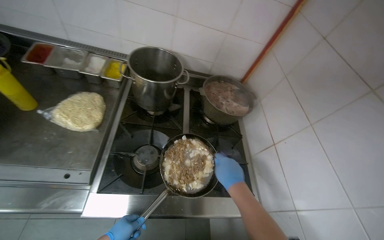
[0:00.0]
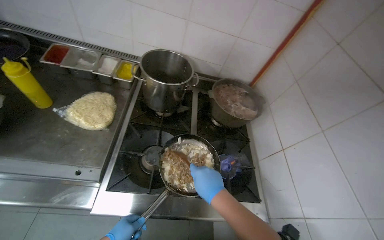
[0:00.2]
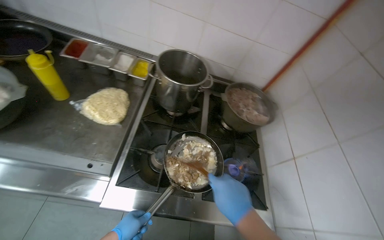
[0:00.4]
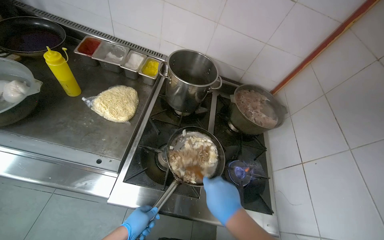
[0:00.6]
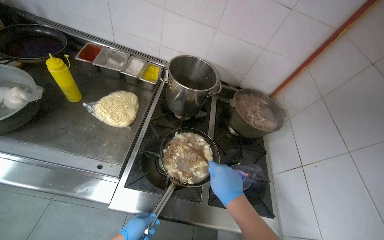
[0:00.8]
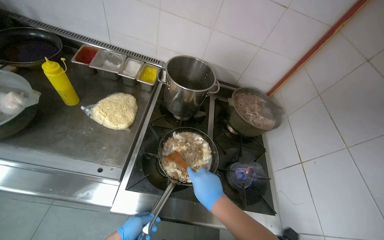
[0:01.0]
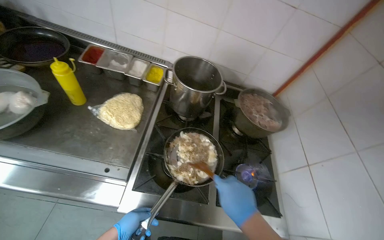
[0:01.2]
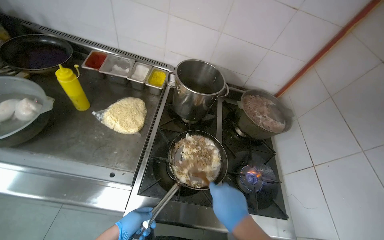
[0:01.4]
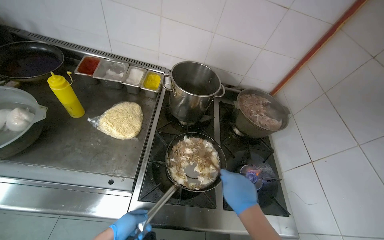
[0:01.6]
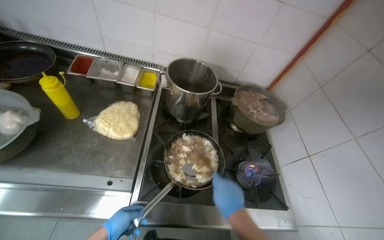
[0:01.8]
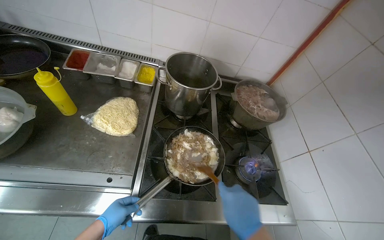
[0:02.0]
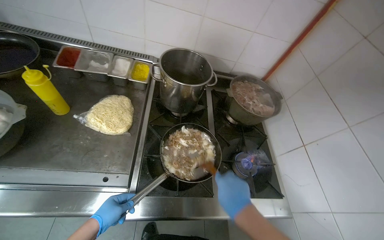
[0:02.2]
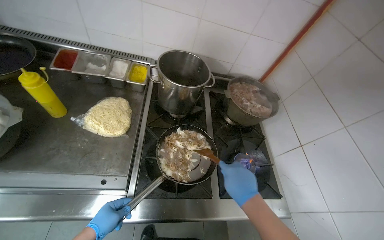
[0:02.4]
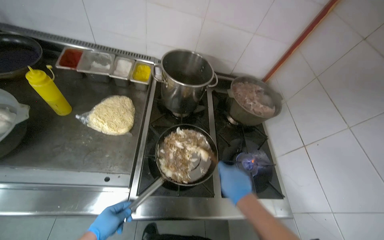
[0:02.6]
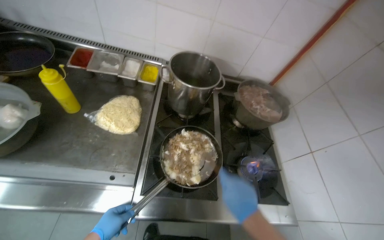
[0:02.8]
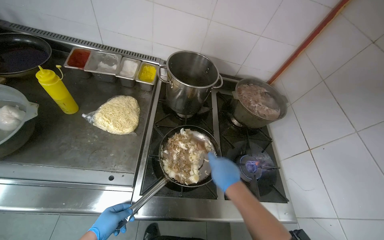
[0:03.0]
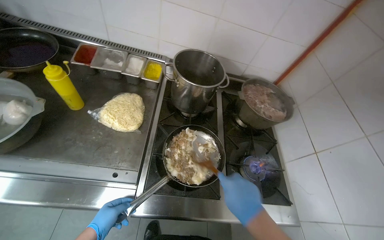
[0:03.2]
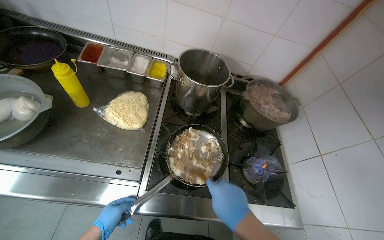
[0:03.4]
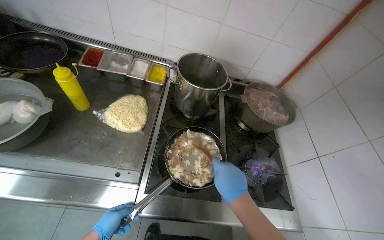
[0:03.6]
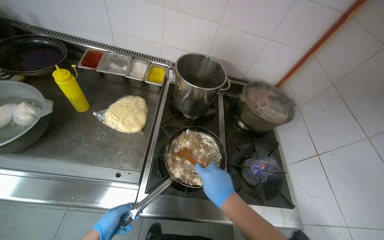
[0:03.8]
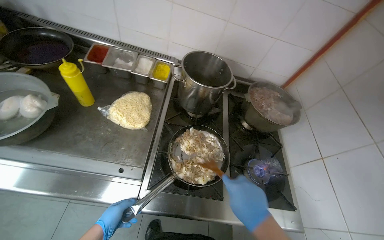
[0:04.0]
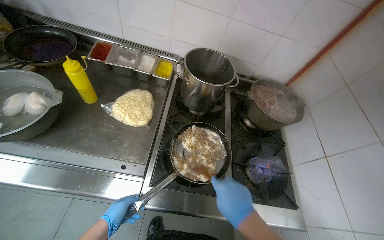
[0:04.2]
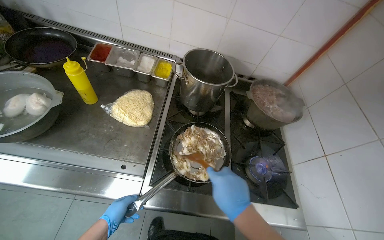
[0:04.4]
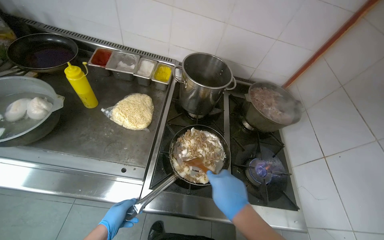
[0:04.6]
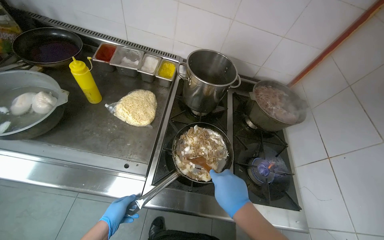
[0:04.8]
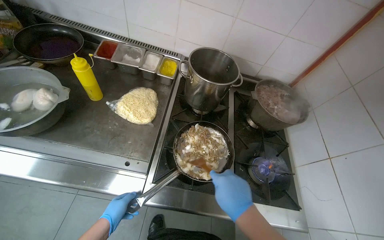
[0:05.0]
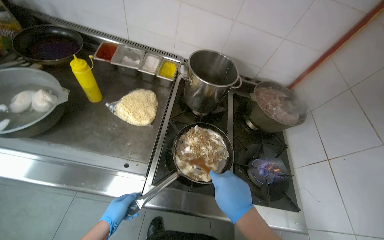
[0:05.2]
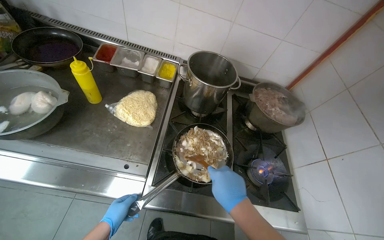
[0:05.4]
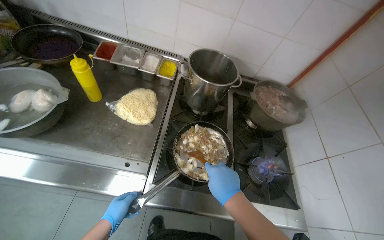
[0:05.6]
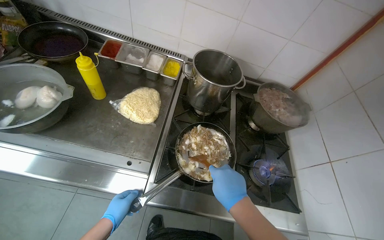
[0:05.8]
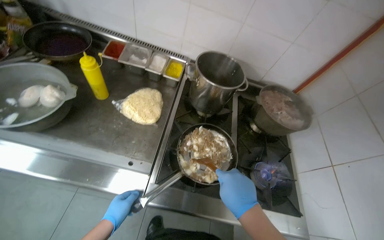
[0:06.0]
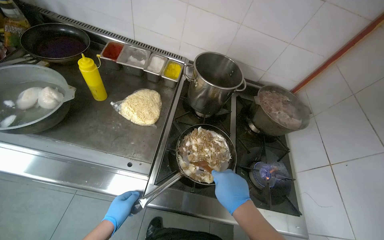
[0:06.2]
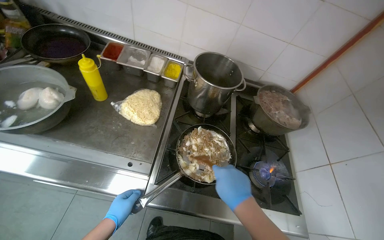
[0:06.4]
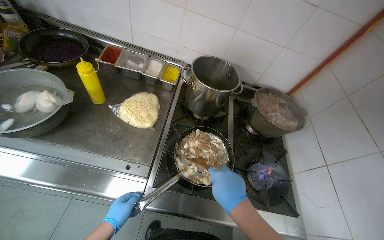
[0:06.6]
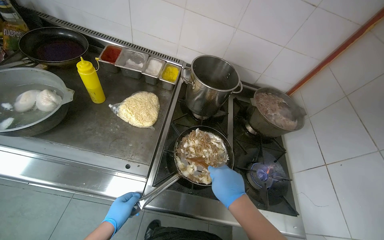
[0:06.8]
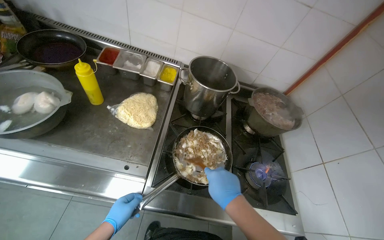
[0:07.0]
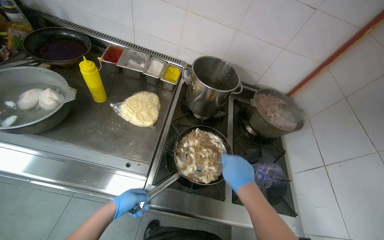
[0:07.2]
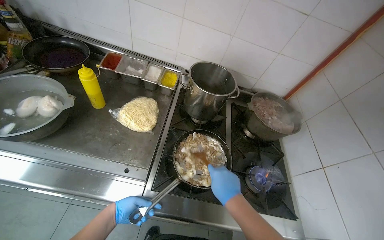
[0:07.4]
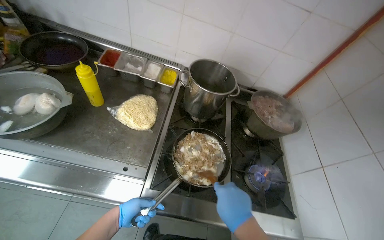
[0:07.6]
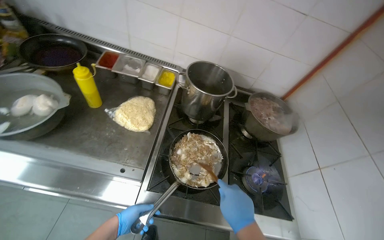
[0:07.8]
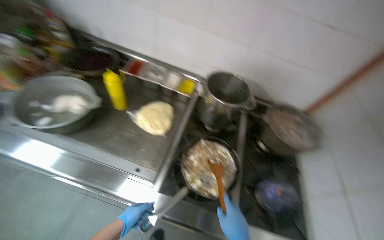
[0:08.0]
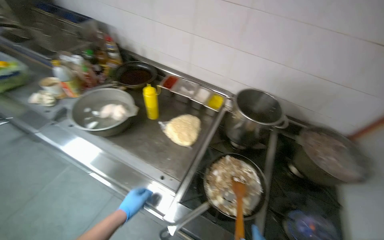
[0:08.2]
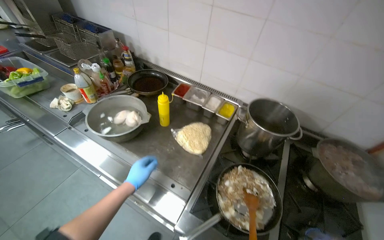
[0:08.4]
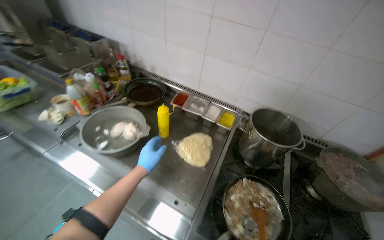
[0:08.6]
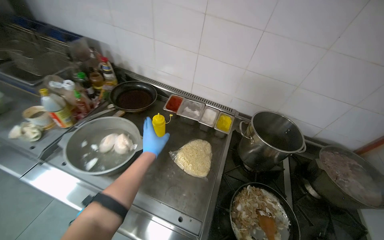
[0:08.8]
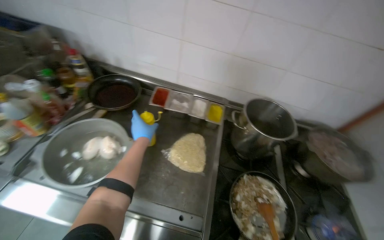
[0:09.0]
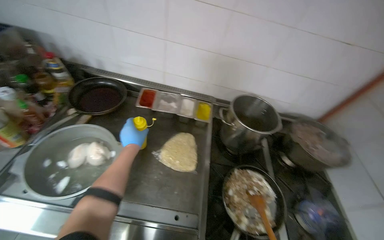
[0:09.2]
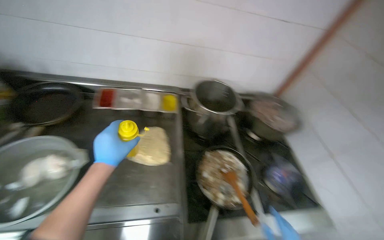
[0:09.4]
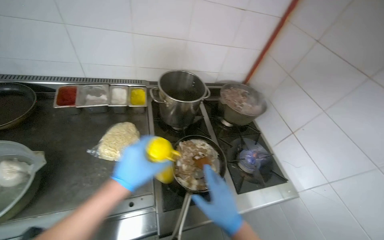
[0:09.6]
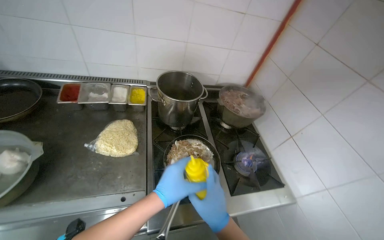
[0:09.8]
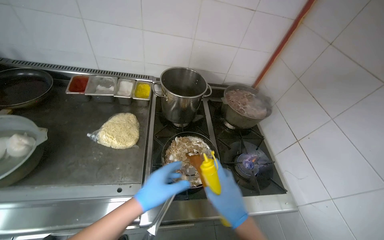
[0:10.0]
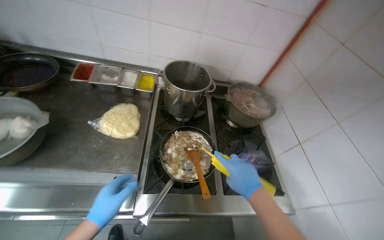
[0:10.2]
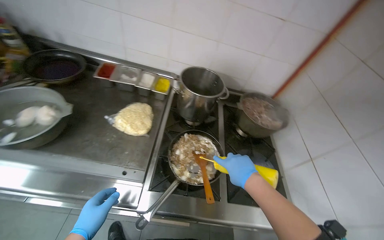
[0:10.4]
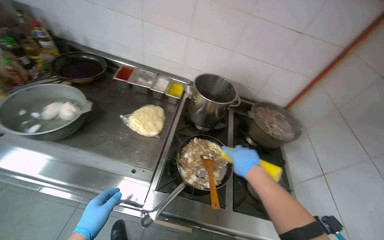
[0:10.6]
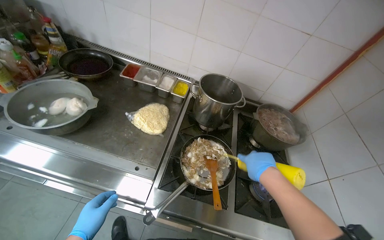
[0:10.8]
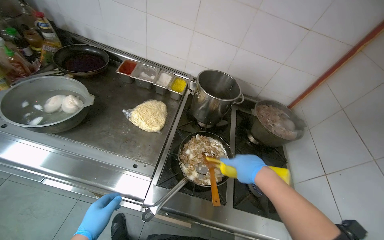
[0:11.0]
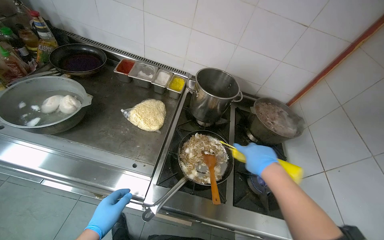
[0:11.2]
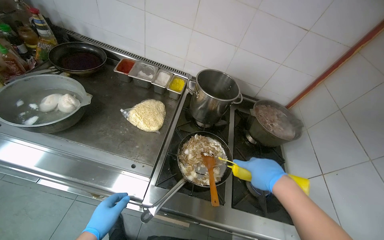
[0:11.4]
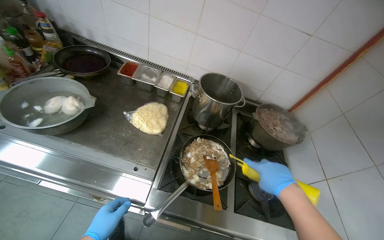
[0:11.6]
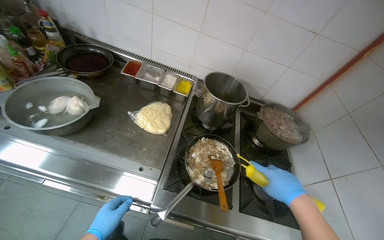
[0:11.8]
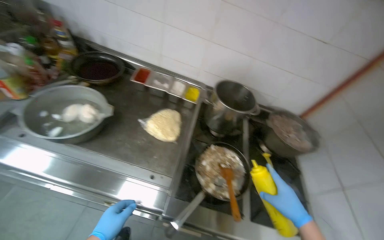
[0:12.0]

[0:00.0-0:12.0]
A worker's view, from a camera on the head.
Job: cooking food.
The whole recording: Adding and stirring meat in pan. The worker adds cooked meat to a pan and stirs it with other ingredients on the stove.
0:01.6 to 0:03.0: The hands are busy where they are.
0:04.4 to 0:06.0: The hands are busy where they are.
0:06.0 to 0:07.6: The left hand shifts roughly 10 cm farther from the camera.
0:07.6 to 0:09.0: The left hand heads up the picture, covering about 50 cm.

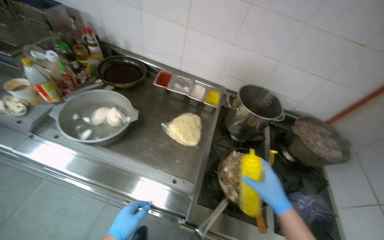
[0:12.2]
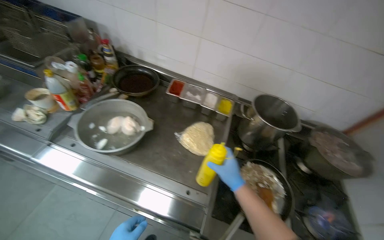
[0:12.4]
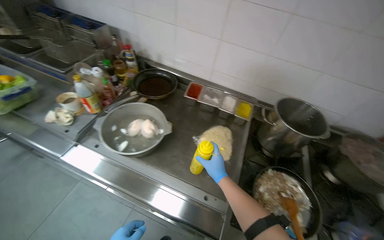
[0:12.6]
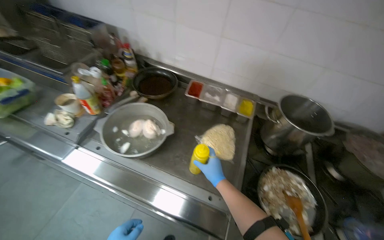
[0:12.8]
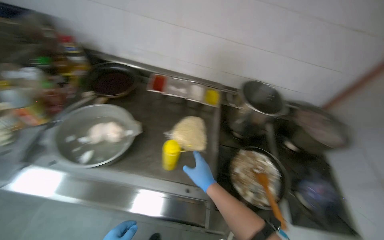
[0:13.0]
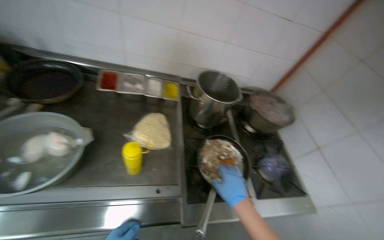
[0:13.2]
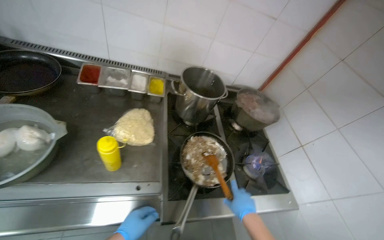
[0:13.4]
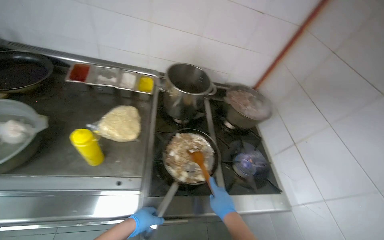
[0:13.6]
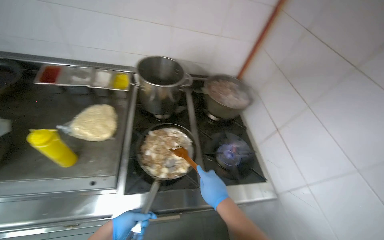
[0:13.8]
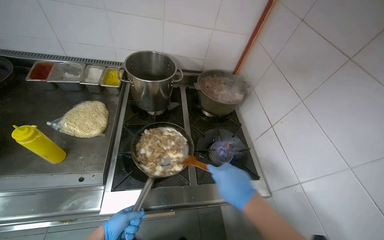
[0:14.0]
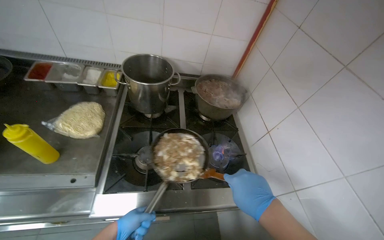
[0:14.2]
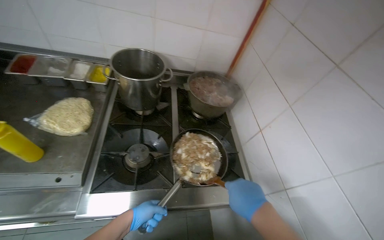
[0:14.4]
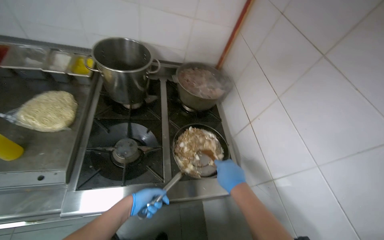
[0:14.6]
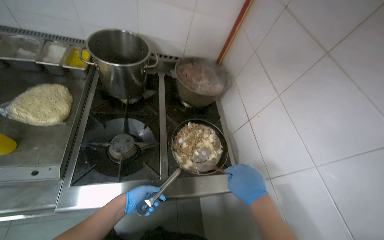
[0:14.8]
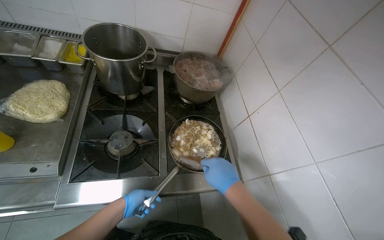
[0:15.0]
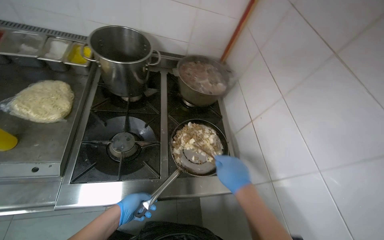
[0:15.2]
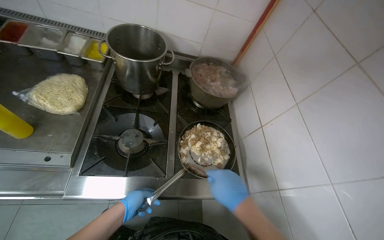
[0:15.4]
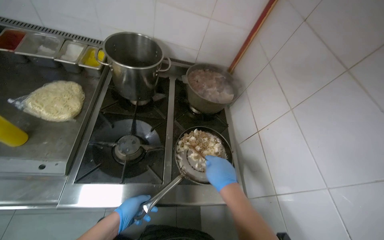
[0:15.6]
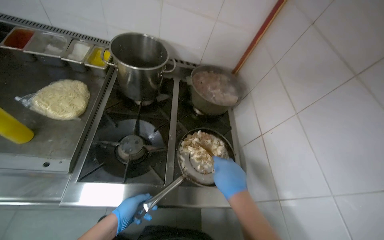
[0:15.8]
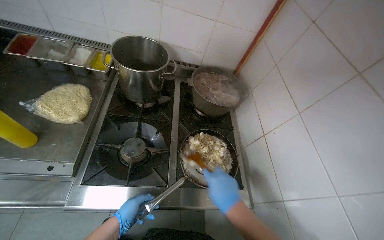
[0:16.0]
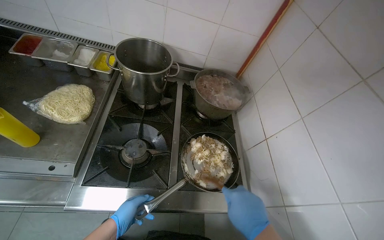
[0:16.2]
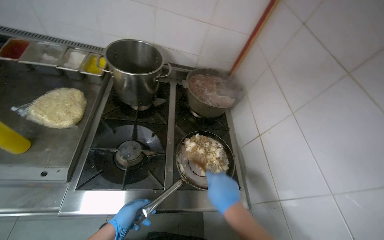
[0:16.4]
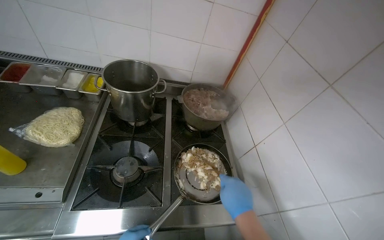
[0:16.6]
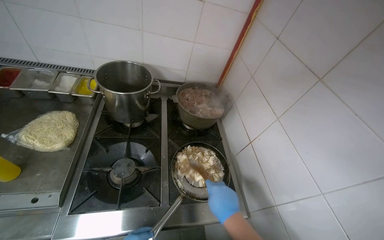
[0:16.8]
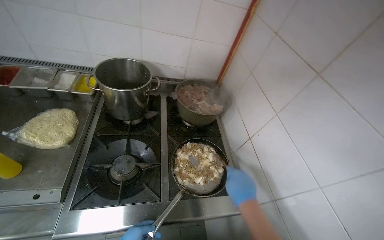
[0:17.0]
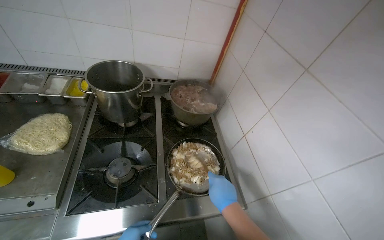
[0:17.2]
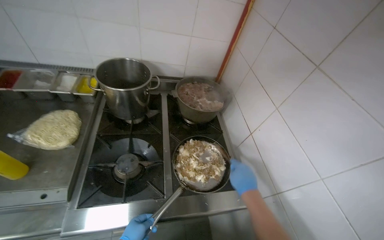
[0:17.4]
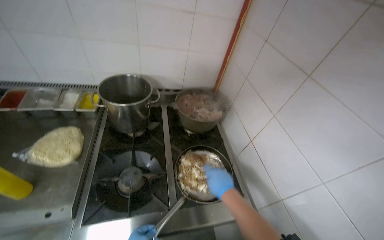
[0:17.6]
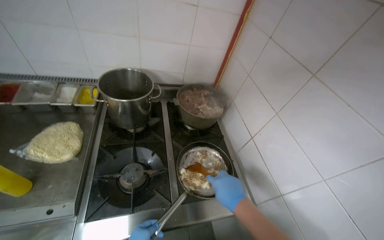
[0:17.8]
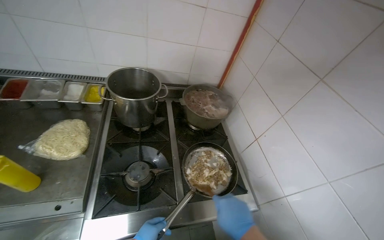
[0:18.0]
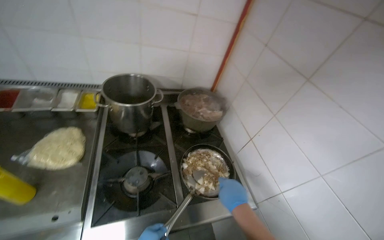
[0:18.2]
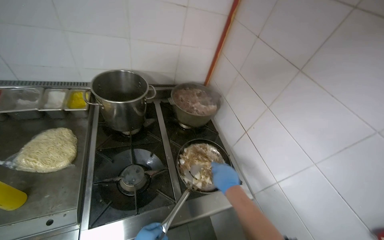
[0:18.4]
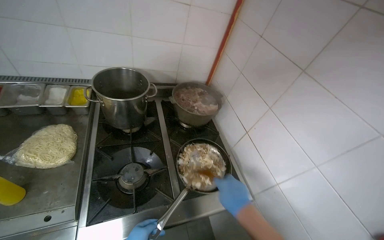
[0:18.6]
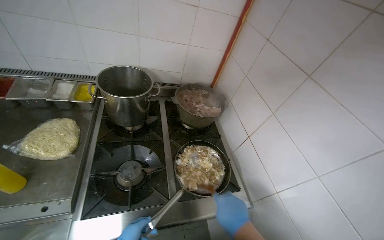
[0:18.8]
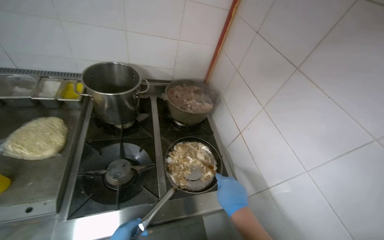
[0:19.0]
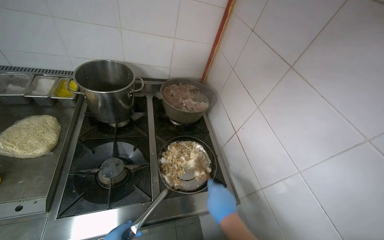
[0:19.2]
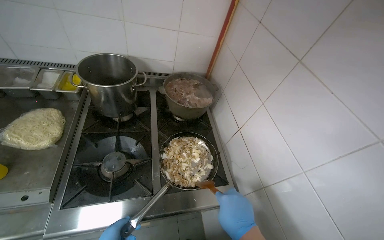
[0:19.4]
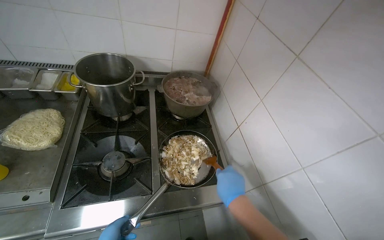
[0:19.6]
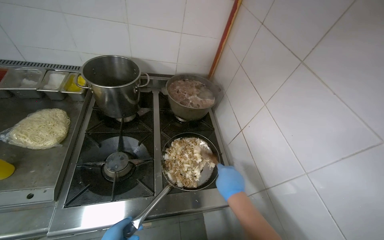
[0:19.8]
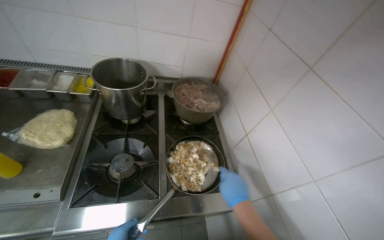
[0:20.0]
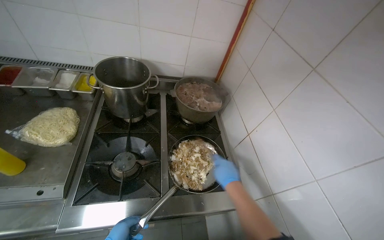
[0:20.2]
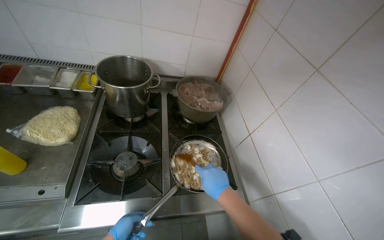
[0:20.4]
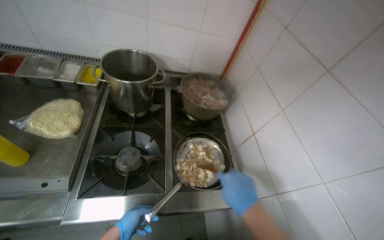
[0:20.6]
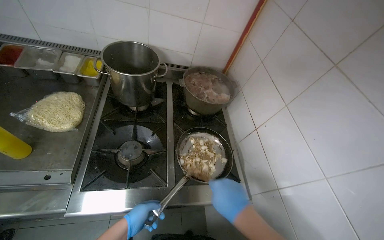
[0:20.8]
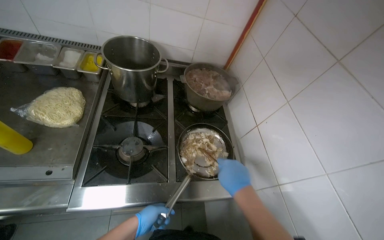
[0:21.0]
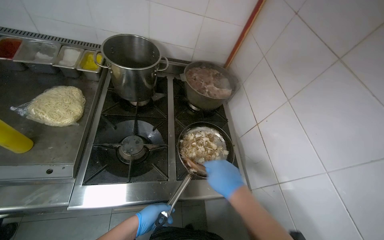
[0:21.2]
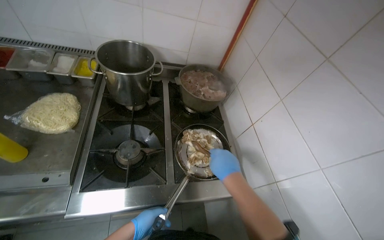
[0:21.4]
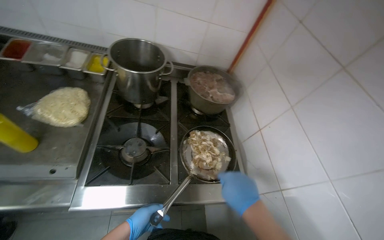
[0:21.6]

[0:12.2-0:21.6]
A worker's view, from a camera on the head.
Job: cooking food.
The whole recording: Adding and stirring meat in pan. The worker adds cooked meat to a pan and stirs it with other ingredients on the stove.
0:12.2 to 0:13.8: The wearer's head swings roughly 25 degrees to the right.
